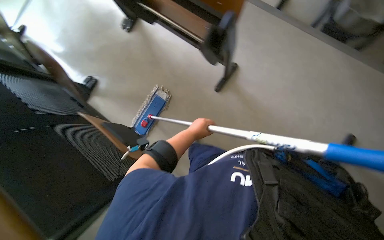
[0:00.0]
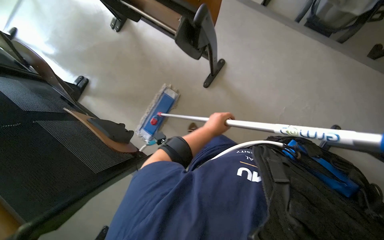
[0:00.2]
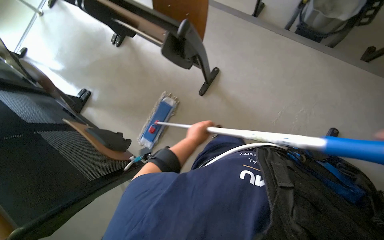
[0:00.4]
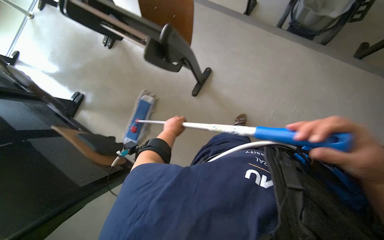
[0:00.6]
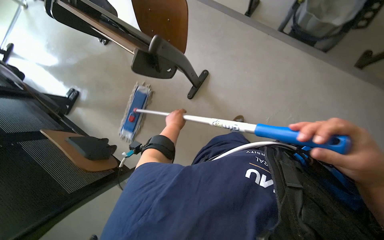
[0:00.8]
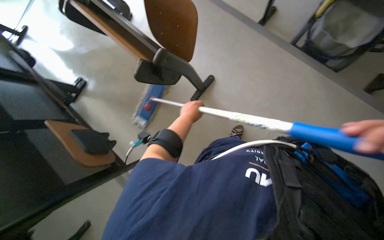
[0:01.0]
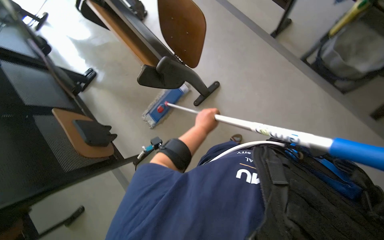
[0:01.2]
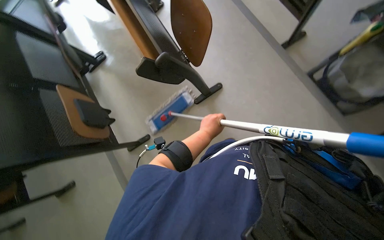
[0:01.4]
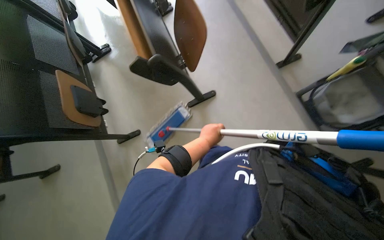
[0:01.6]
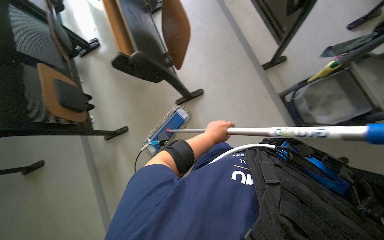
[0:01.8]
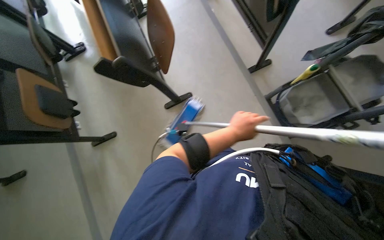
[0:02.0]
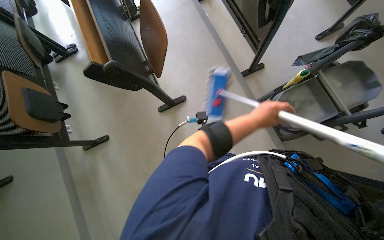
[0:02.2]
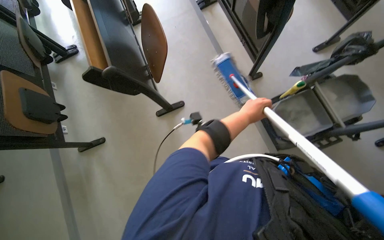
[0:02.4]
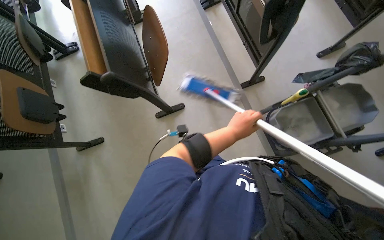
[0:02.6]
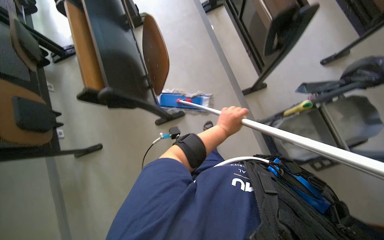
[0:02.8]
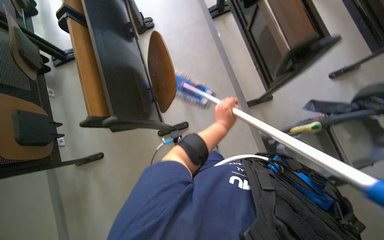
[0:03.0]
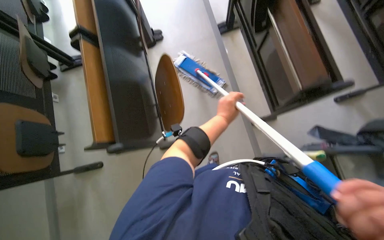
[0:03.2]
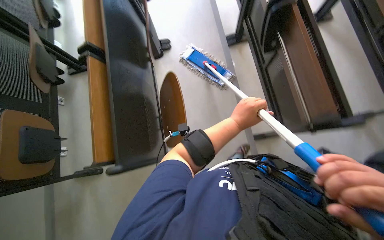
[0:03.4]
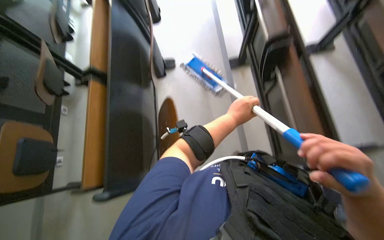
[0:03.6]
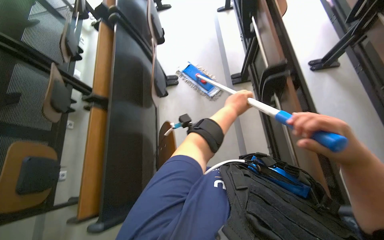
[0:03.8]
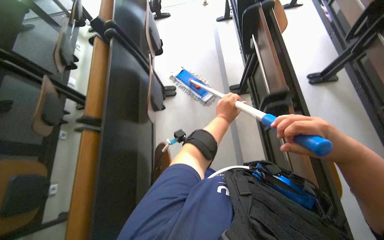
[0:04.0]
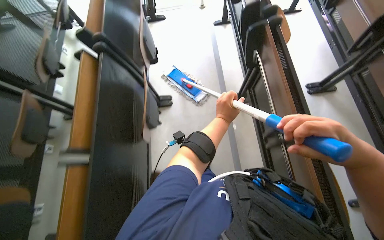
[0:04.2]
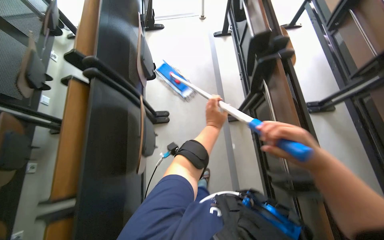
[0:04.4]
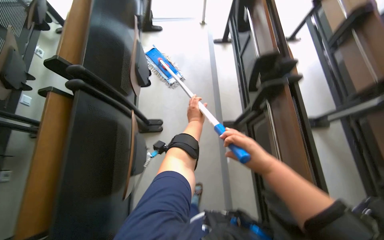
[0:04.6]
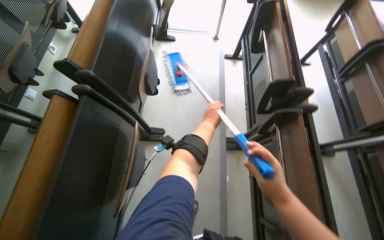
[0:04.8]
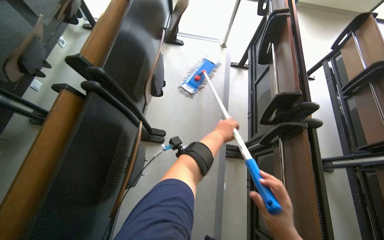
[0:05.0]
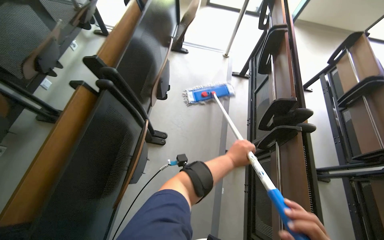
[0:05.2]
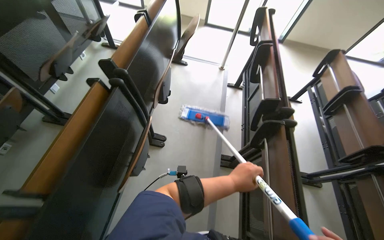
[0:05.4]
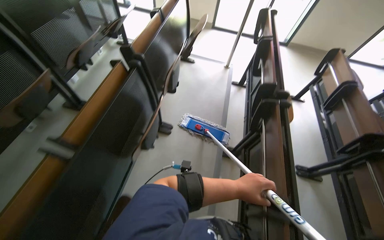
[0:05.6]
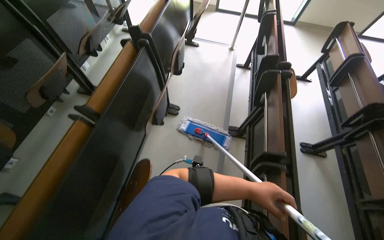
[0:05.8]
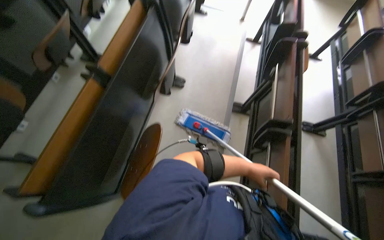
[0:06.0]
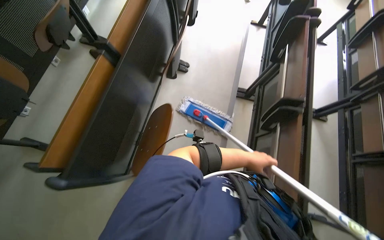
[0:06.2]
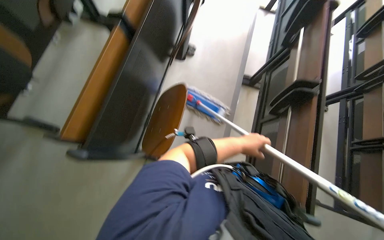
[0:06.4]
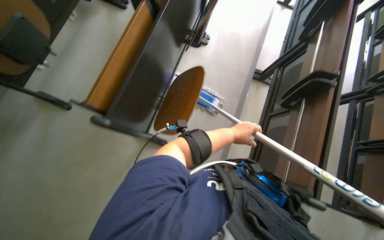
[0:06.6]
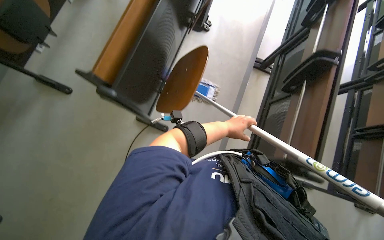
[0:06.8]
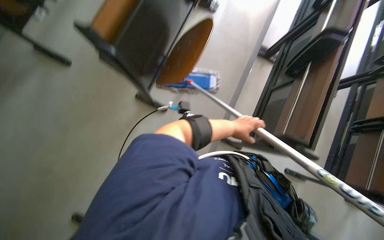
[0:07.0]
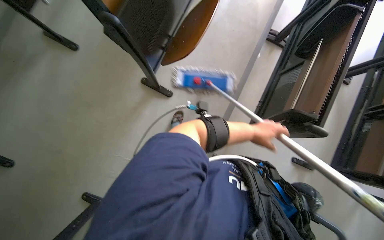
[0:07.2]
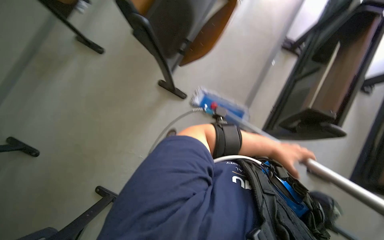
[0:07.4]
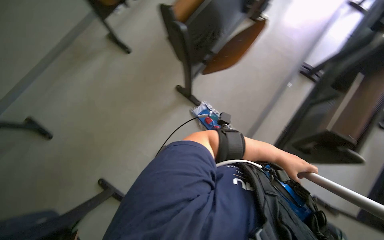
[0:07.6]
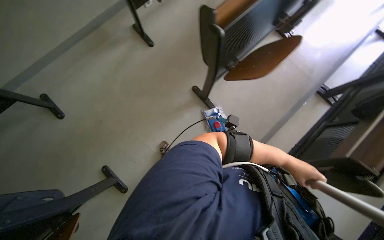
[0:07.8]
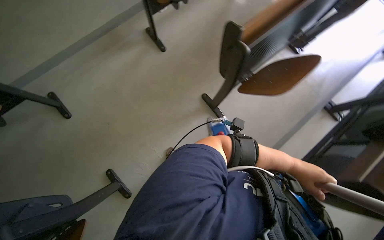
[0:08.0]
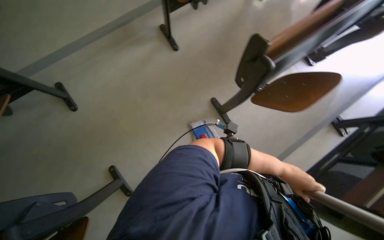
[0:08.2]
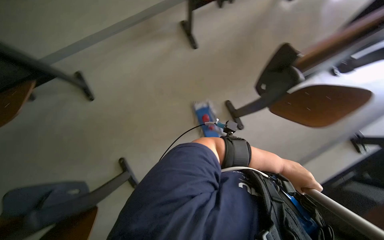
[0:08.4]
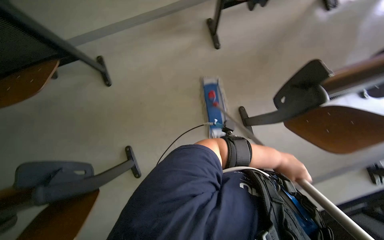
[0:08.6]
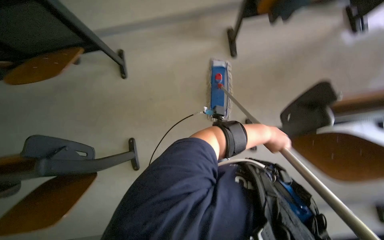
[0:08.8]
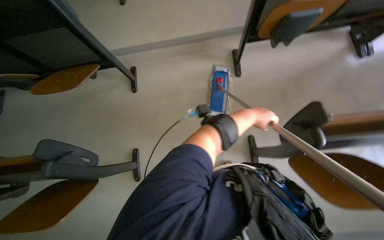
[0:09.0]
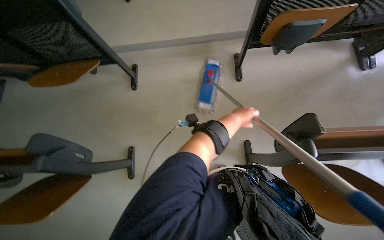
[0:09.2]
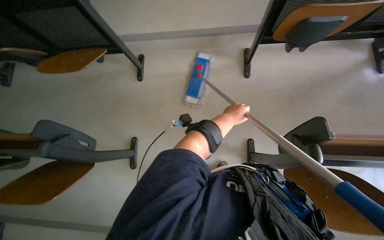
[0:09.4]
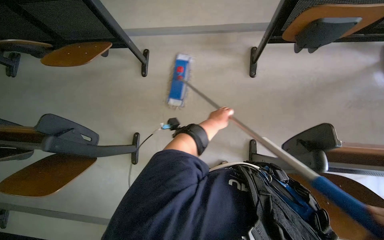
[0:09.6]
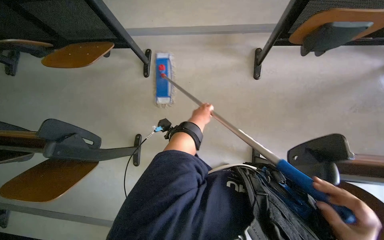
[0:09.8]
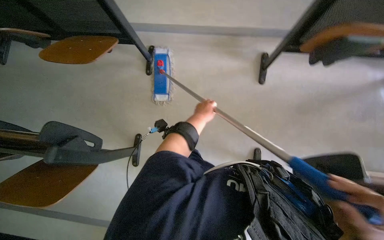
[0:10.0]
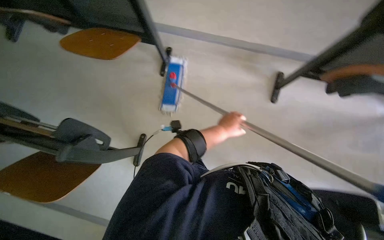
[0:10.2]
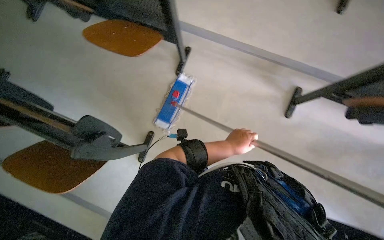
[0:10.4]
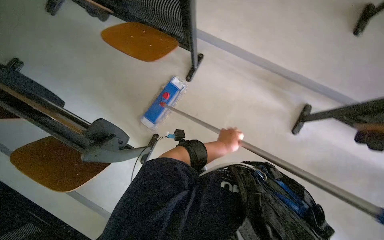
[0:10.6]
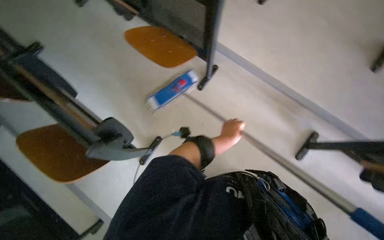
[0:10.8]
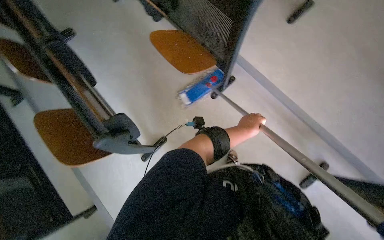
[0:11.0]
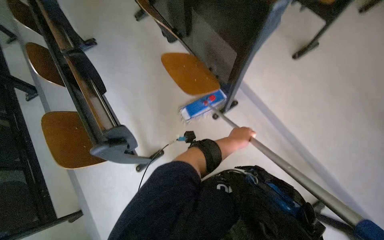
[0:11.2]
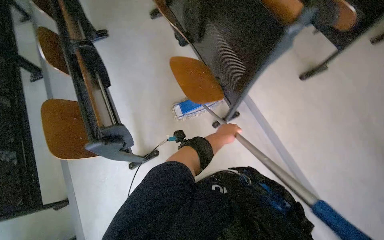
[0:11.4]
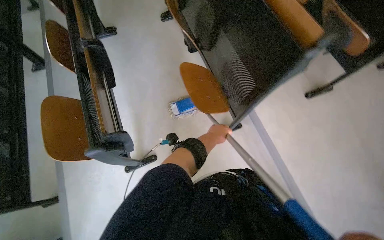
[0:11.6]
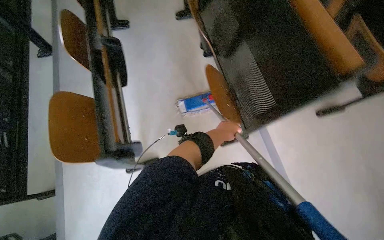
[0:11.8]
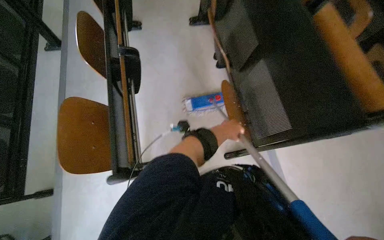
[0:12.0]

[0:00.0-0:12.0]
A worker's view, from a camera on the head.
Job: mopping floor.
The whole recording: Mopping classroom floor. The worker prepares the mop and then mops the classroom floor between the desks.
0:00.0 to 0:01.6: Everything in view rotates roughly 30 degrees clockwise.
0:01.6 to 0:03.0: The left hand travels up the picture and to the right by approximately 40 cm.
0:03.0 to 0:04.4: The camera travels roughly 50 cm. The view tips upward by about 15 degrees.
0:04.4 to 0:06.0: The camera is carried approximately 40 cm.
0:06.0 to 0:07.6: The head travels some 60 cm.
0:07.6 to 0:09.0: The head rotates approximately 45 degrees to the left.
0:09.0 to 0:10.4: Everything in view rotates some 30 degrees clockwise. The left hand goes approximately 30 cm to the left.
0:10.4 to 0:12.0: The head travels some 40 cm. The scene turns about 55 degrees clockwise in the picture.

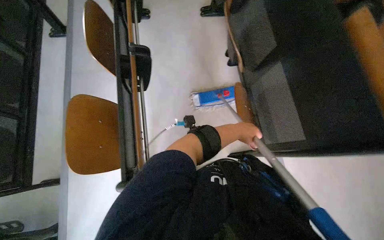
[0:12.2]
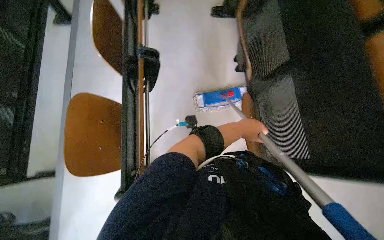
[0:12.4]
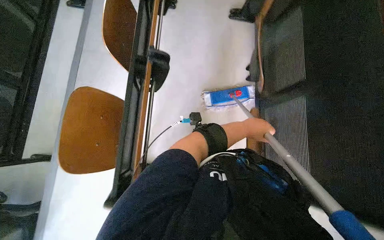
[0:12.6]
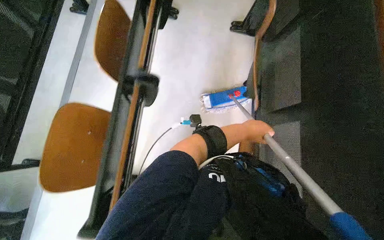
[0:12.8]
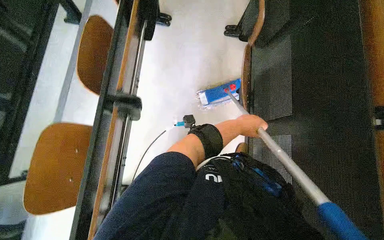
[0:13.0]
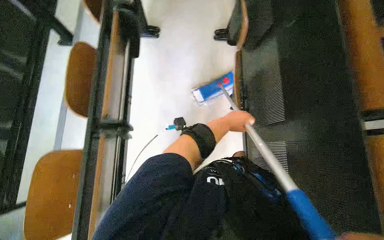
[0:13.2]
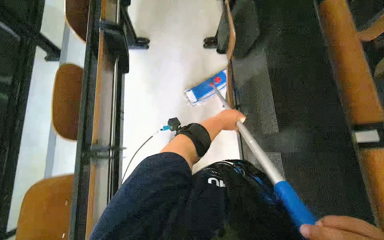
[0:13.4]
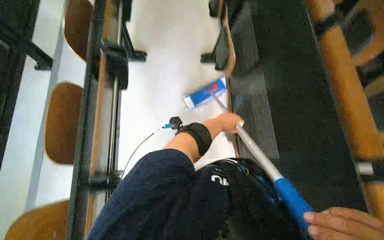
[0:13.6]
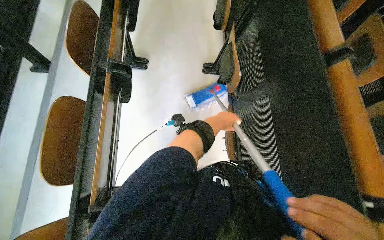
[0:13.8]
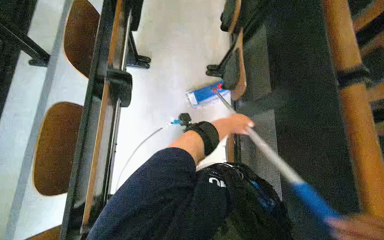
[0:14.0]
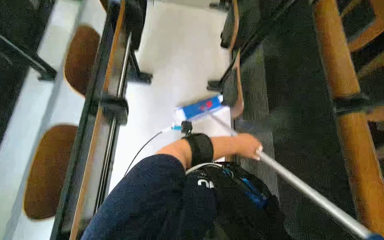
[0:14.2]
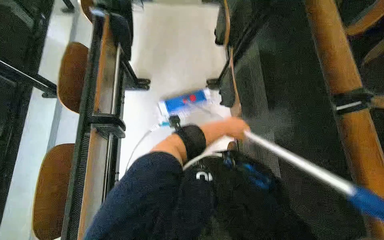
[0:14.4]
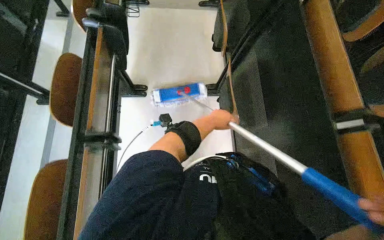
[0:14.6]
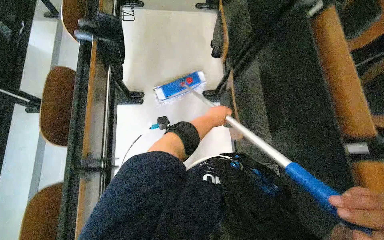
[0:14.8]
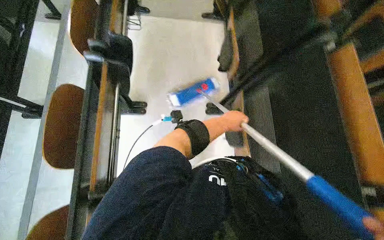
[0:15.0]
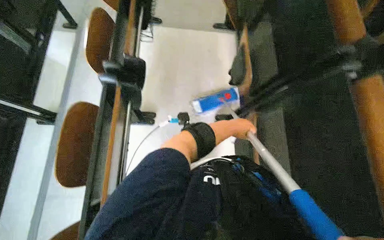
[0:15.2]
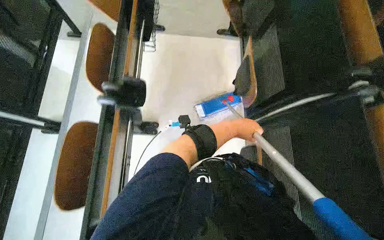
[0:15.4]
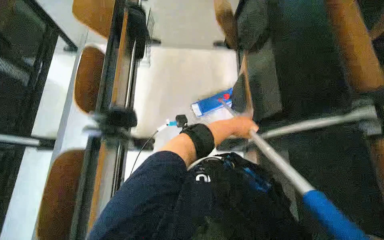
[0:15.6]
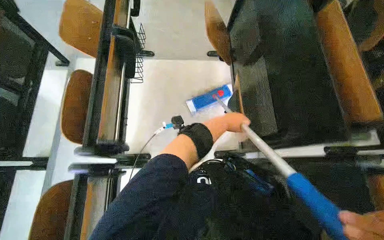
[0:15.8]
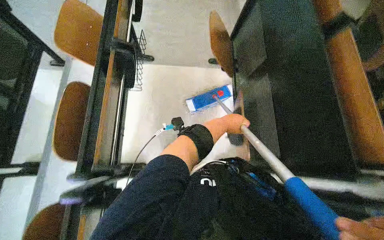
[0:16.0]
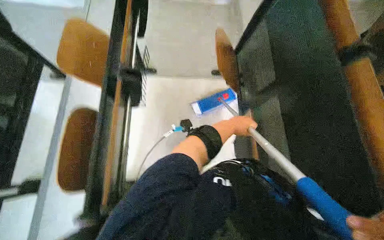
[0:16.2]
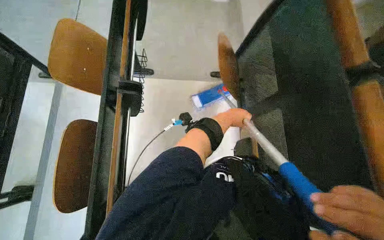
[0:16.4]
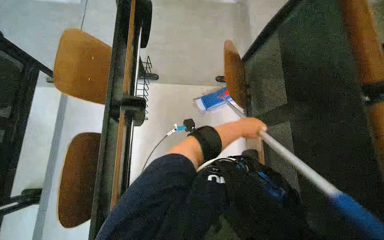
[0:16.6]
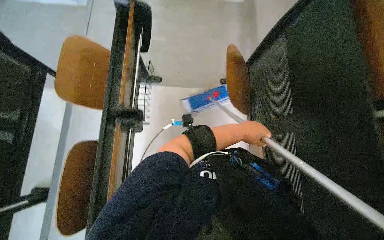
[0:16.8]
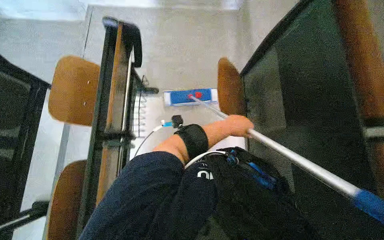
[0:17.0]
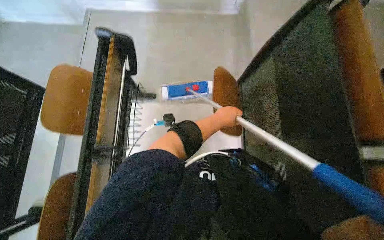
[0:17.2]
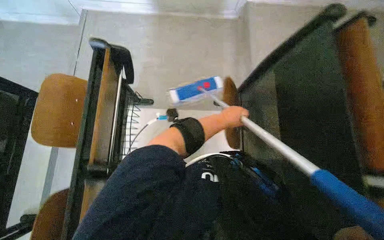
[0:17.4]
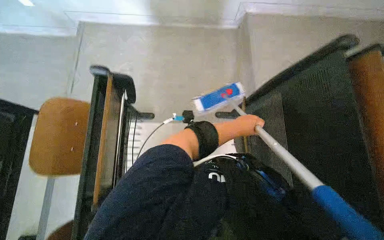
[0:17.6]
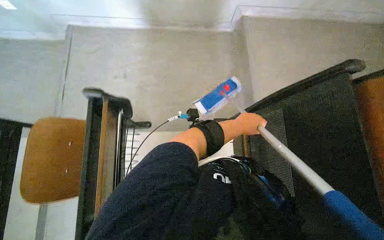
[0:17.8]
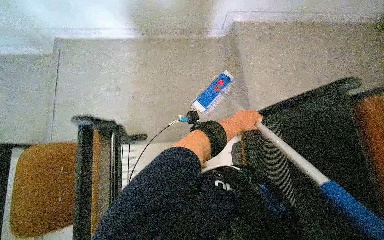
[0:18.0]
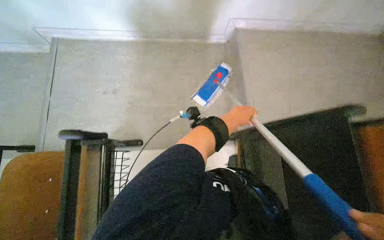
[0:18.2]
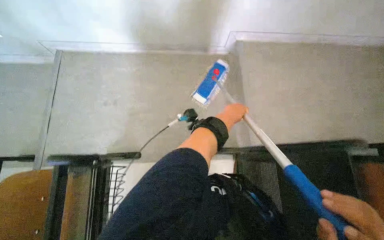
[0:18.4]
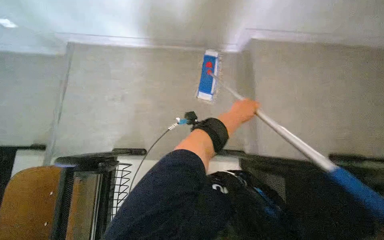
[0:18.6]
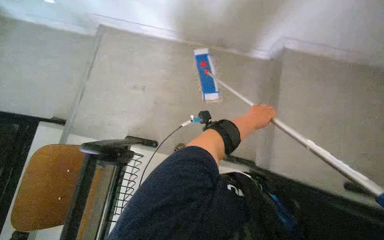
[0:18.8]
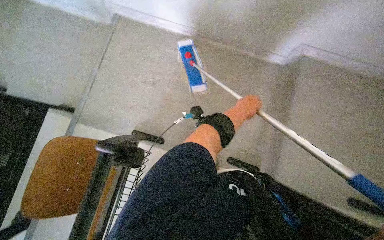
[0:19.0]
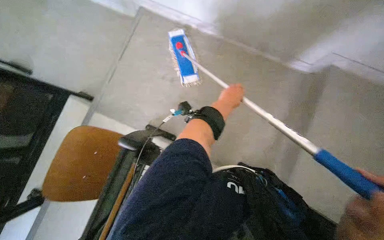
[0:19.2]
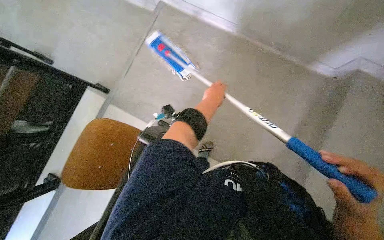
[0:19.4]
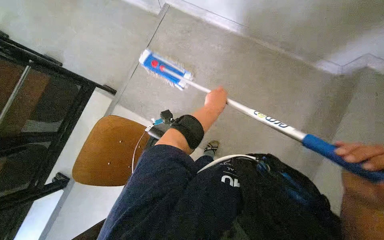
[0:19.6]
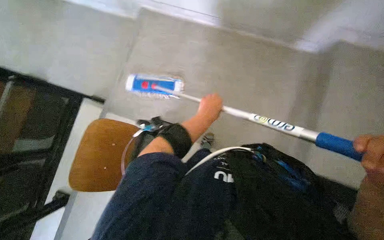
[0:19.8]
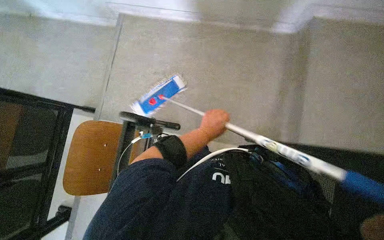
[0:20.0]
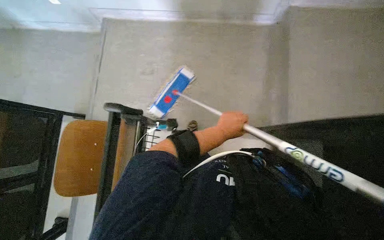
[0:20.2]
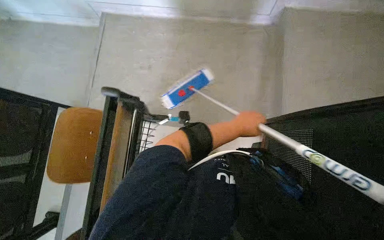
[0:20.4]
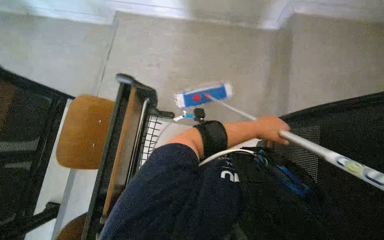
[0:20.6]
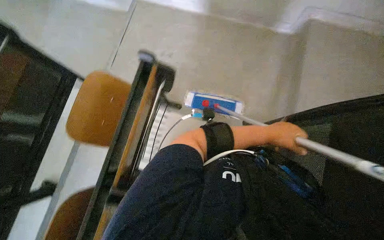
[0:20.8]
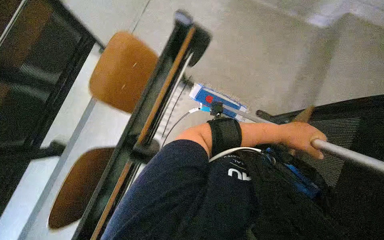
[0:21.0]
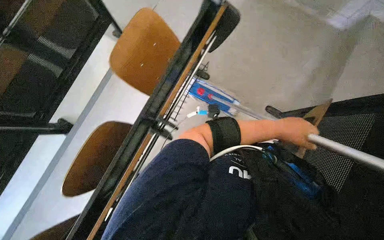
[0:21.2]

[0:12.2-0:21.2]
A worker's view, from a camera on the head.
Job: mopping floor.
The whole recording: Mopping classroom floor. The worker prepares the mop and then mops the classroom floor between the desks.
0:12.2 to 0:13.8: The view tips upward by some 20 degrees.
0:13.8 to 0:15.2: The wearer moves approximately 50 cm.
0:15.2 to 0:16.6: The wearer moves approximately 70 cm.
0:18.2 to 0:19.8: The camera is aimed some 20 degrees further to the left. The left hand is displaced to the left by roughly 25 cm.
0:19.8 to 0:21.2: The left hand goes some 20 cm to the right.
